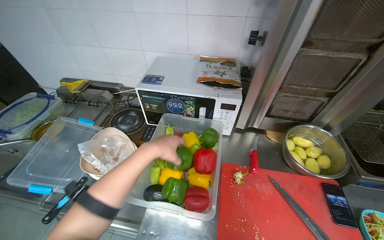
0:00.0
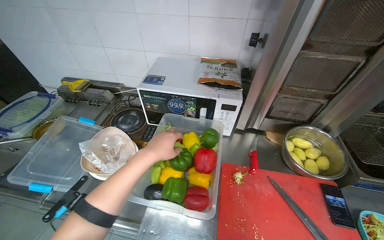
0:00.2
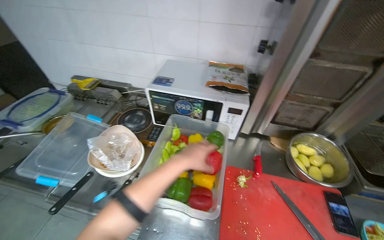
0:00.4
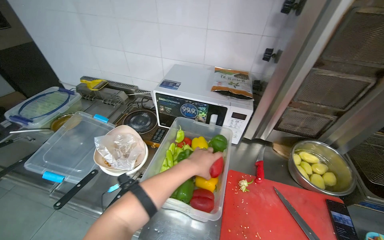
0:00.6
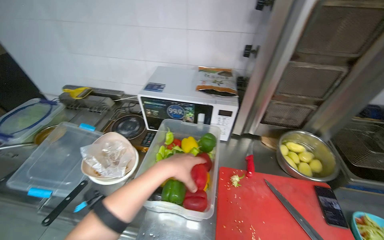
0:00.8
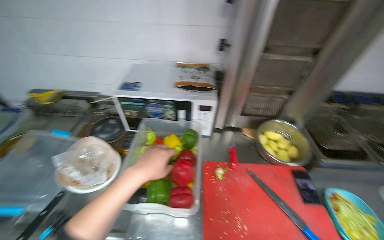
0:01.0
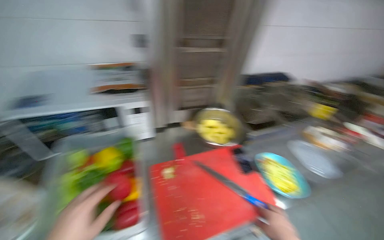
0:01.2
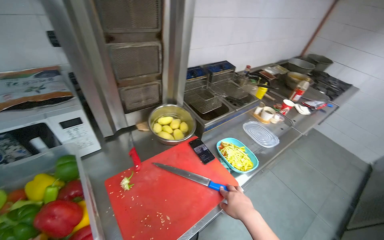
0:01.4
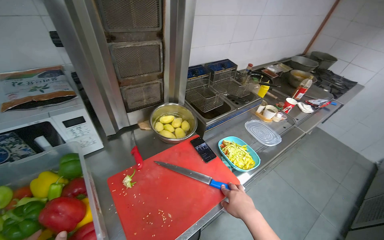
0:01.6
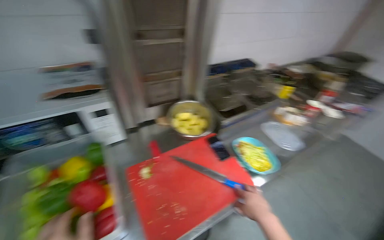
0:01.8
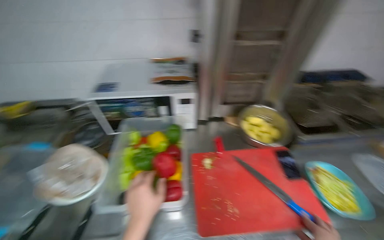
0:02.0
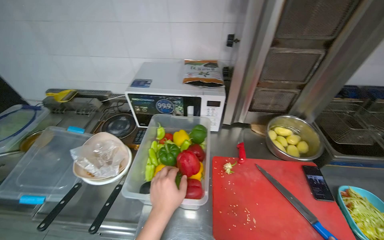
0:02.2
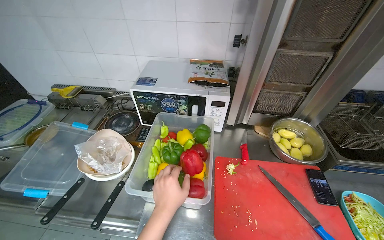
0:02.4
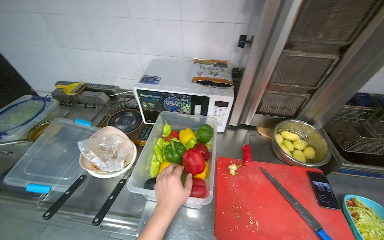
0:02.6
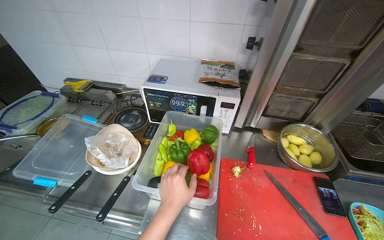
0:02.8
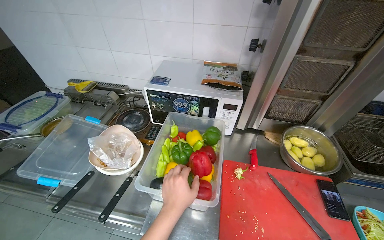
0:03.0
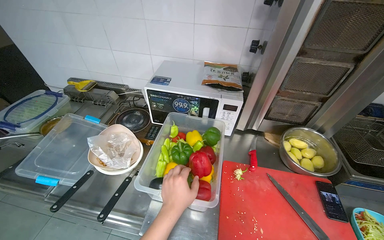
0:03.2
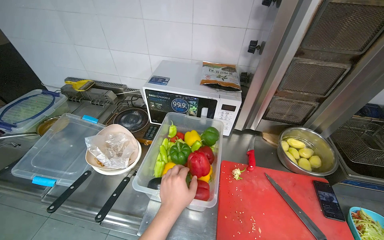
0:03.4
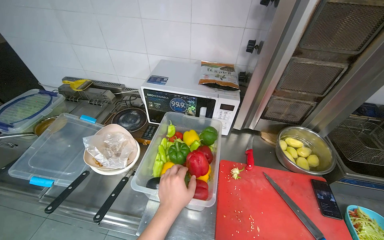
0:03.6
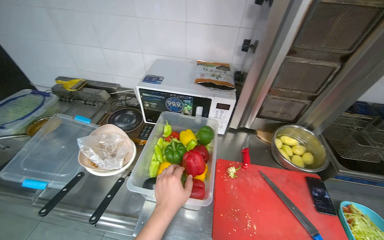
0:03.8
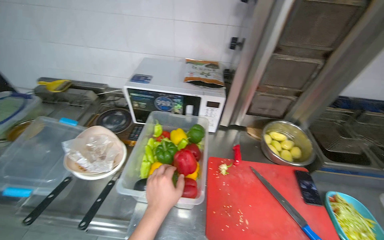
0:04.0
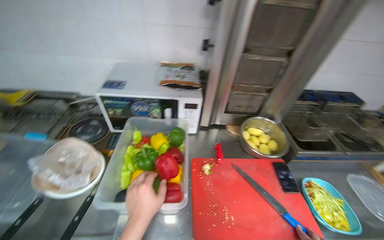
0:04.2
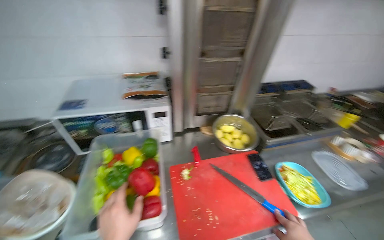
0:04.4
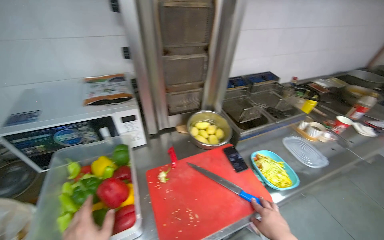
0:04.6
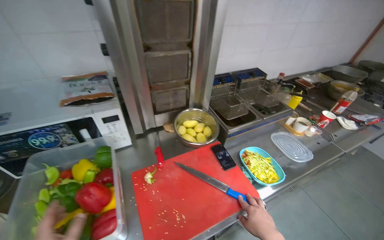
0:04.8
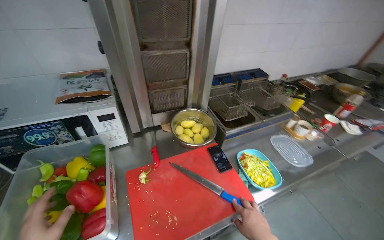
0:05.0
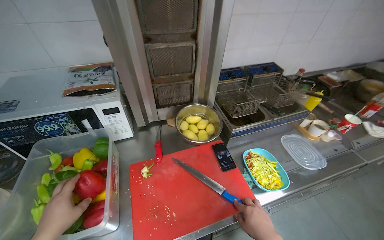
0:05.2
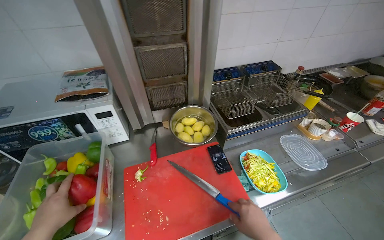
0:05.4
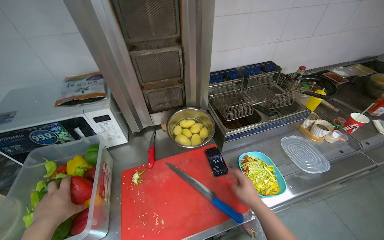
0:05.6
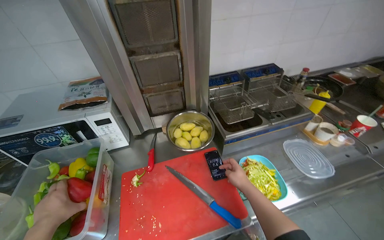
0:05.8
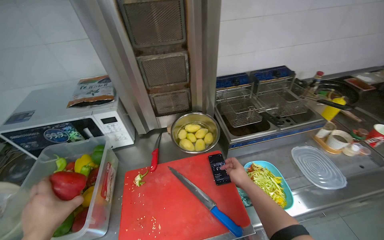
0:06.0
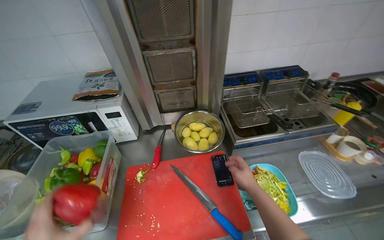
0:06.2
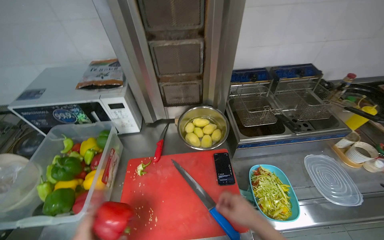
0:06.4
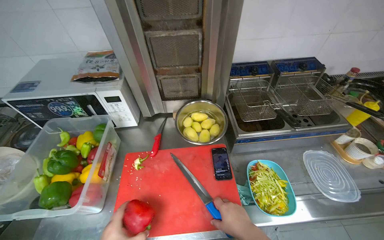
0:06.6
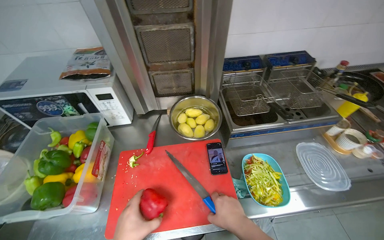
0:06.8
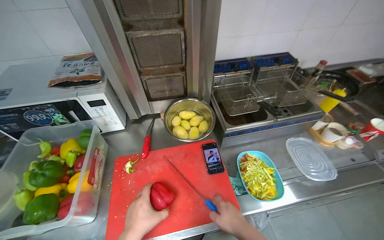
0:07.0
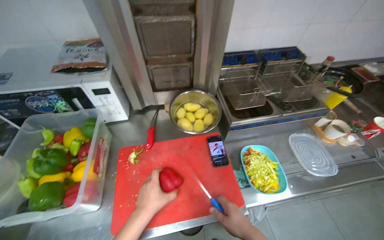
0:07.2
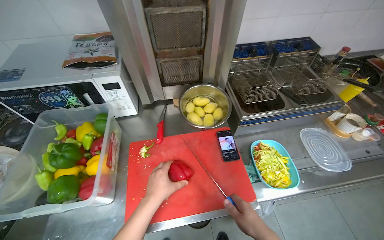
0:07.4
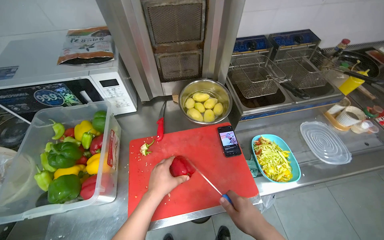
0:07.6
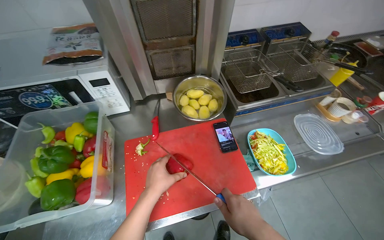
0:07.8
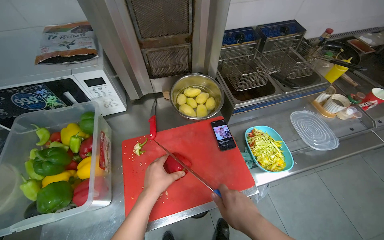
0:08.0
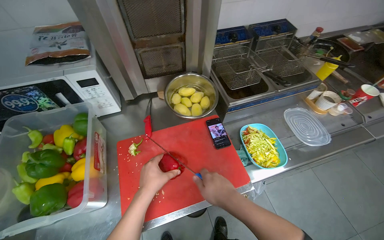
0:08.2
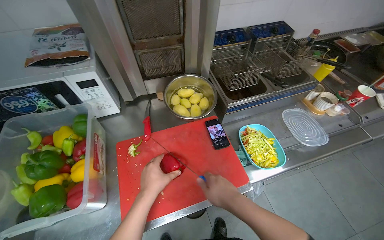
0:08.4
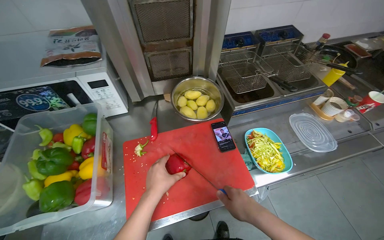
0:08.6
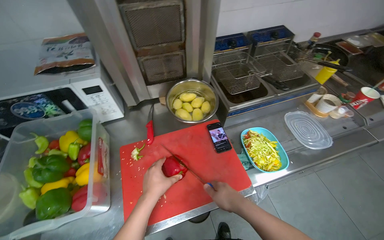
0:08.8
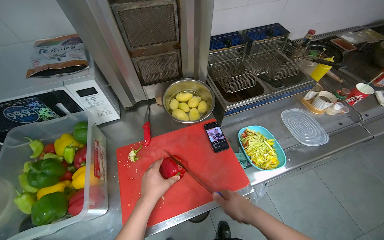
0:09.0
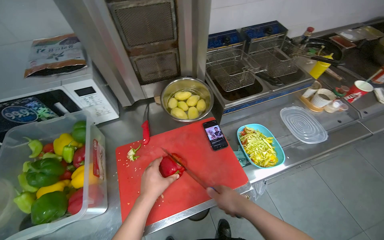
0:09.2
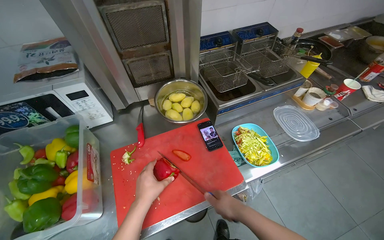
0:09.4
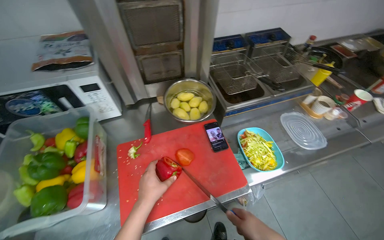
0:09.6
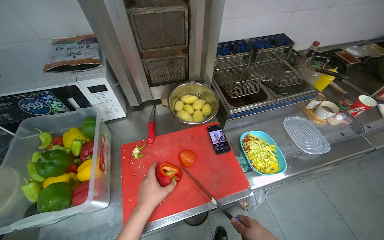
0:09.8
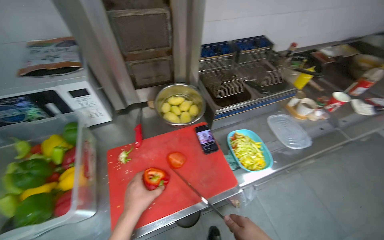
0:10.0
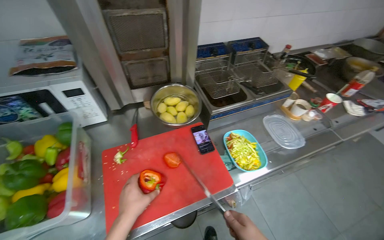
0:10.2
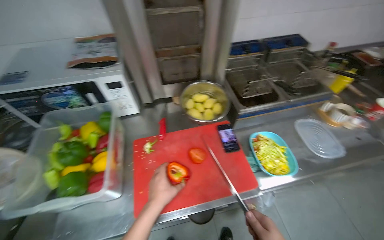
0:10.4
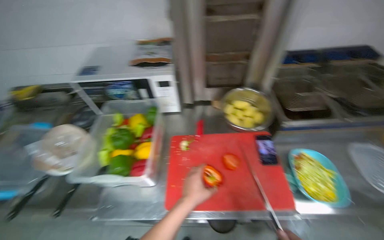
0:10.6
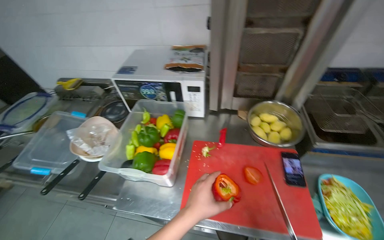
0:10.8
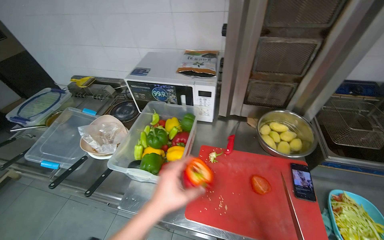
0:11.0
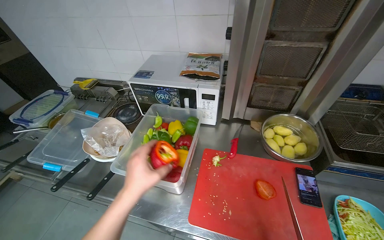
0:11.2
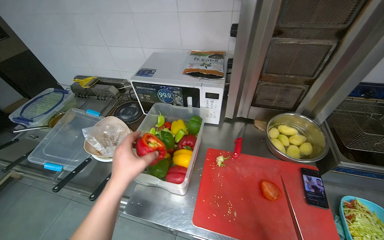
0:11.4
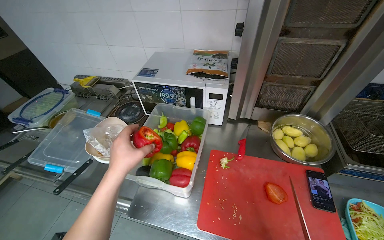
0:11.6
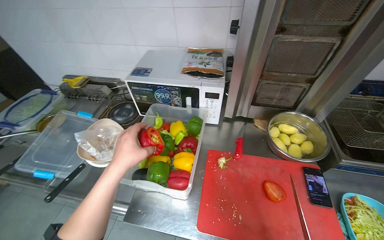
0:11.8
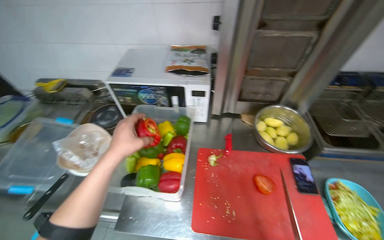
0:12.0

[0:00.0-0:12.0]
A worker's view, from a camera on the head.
Job: preparing food.
The whole recording: Cutting bell peppers. The worker cuts bell peppers into strips on a red cutting board and transfers them to a container.
0:00.0 to 0:01.6: The wearer's head swings roughly 45 degrees to the right.
0:01.6 to 0:03.0: The wearer's head swings roughly 45 degrees to the left.
0:03.0 to 0:04.4: The wearer's head swings roughly 25 degrees to the right.
0:06.0 to 0:07.6: The right hand is displaced nearer to the camera by some 15 cm.
0:07.6 to 0:09.0: The hands work in one place, with small movements.
0:10.4 to 0:12.0: The wearer's head swings about 20 degrees to the left.

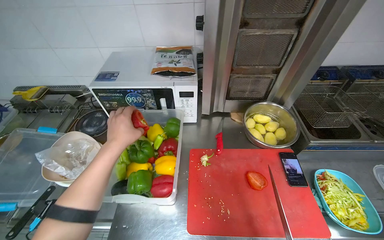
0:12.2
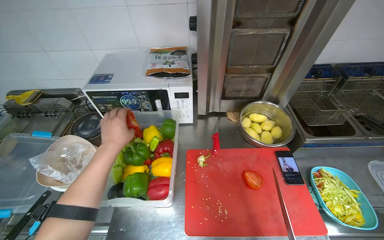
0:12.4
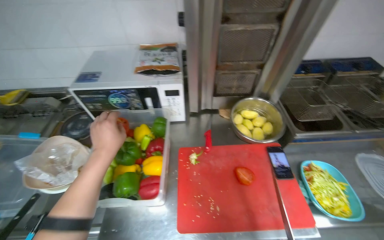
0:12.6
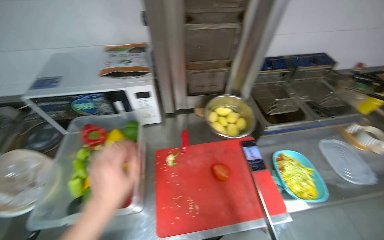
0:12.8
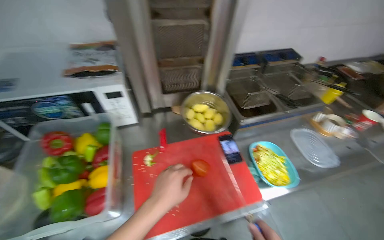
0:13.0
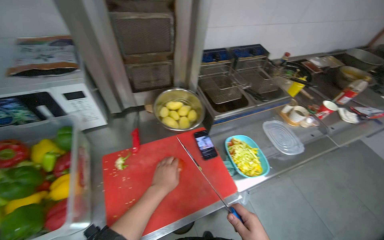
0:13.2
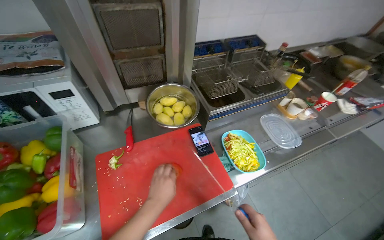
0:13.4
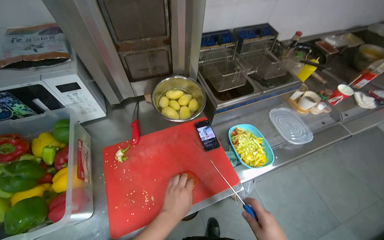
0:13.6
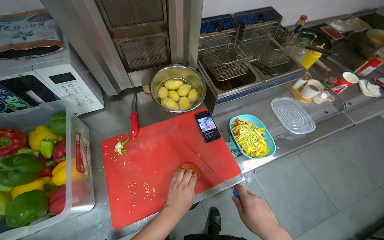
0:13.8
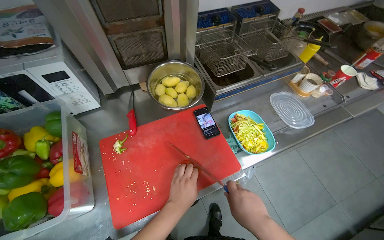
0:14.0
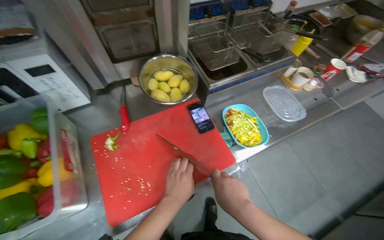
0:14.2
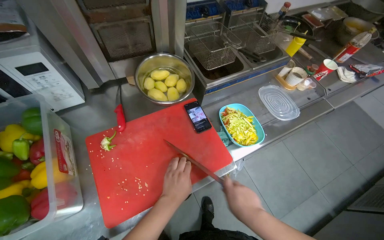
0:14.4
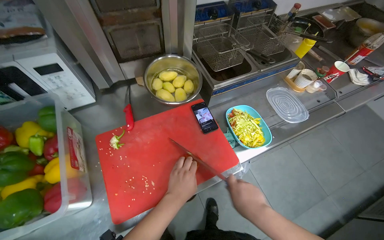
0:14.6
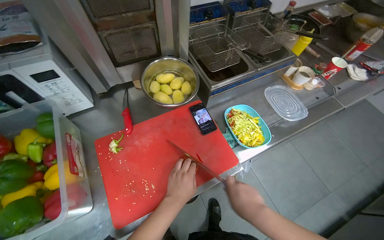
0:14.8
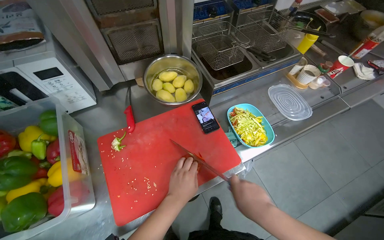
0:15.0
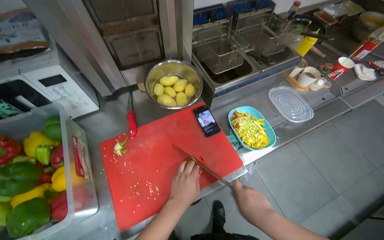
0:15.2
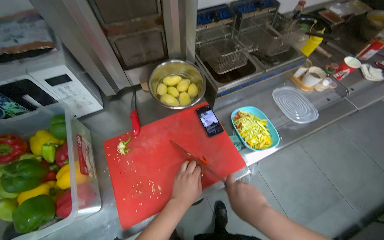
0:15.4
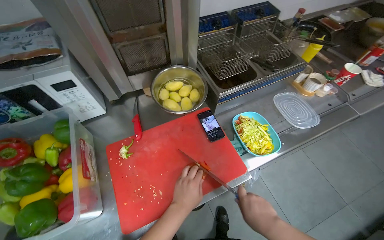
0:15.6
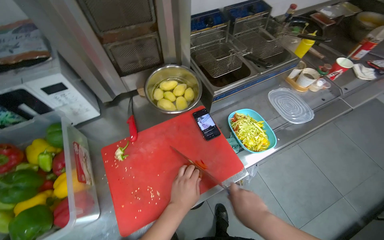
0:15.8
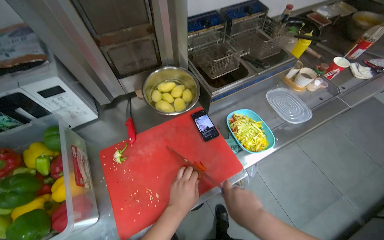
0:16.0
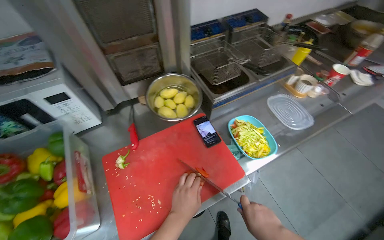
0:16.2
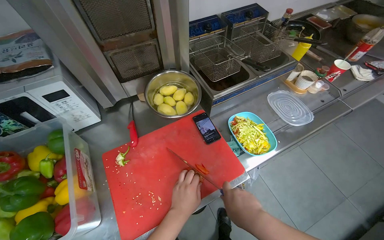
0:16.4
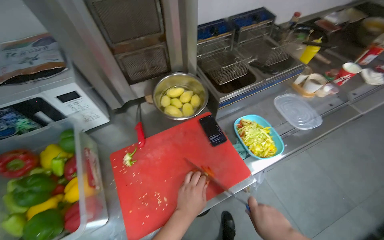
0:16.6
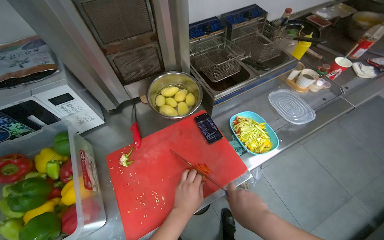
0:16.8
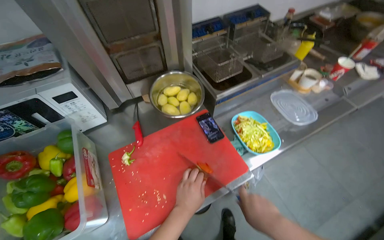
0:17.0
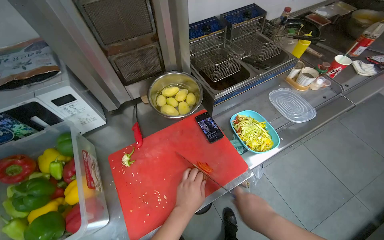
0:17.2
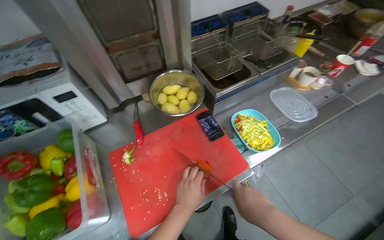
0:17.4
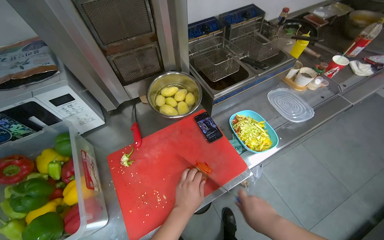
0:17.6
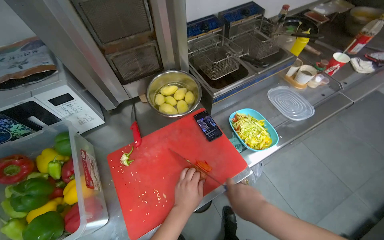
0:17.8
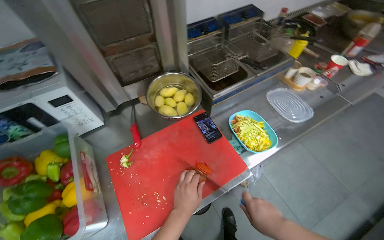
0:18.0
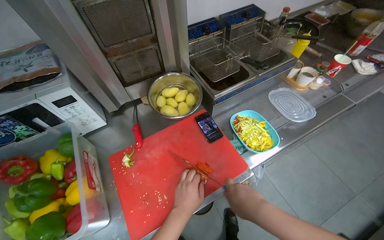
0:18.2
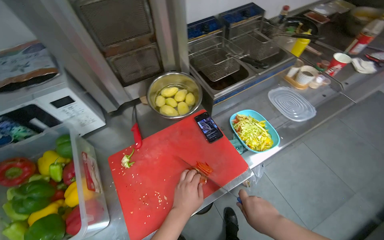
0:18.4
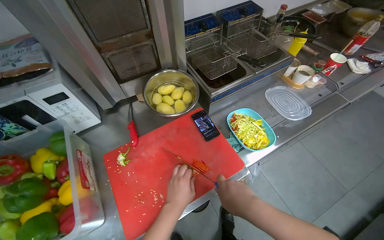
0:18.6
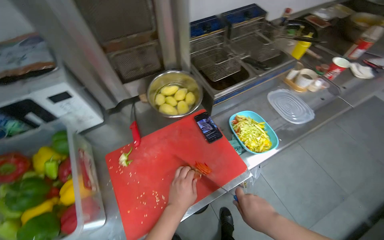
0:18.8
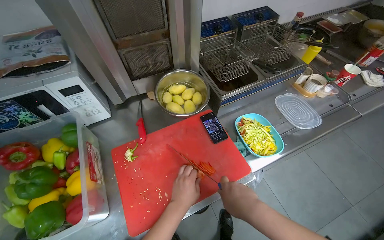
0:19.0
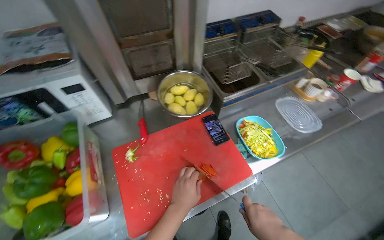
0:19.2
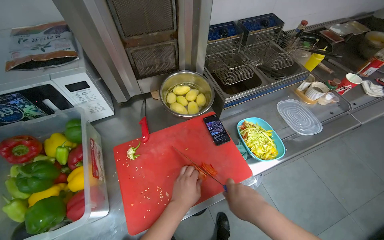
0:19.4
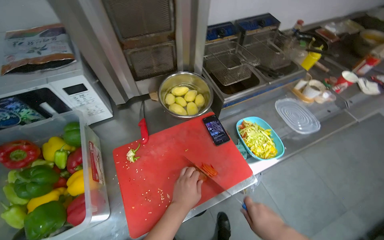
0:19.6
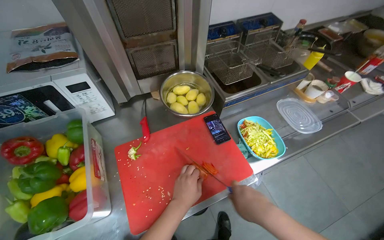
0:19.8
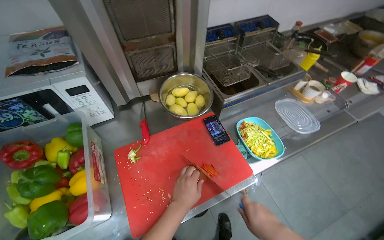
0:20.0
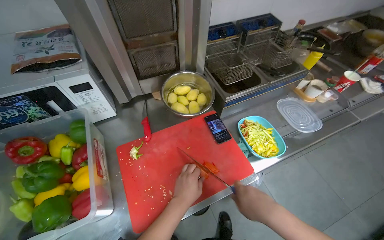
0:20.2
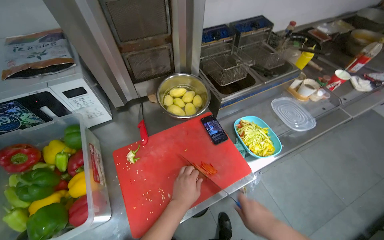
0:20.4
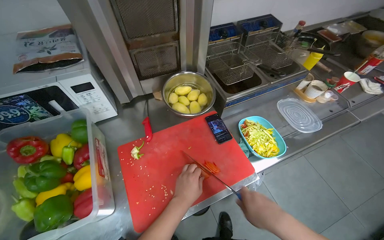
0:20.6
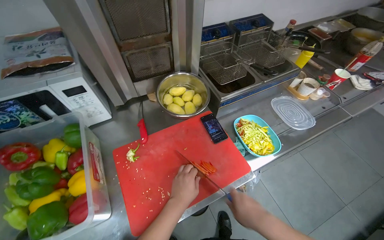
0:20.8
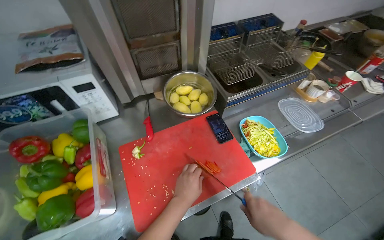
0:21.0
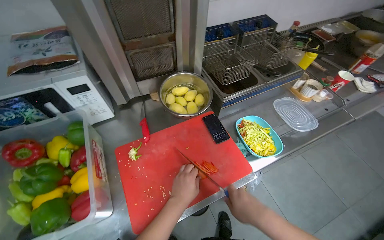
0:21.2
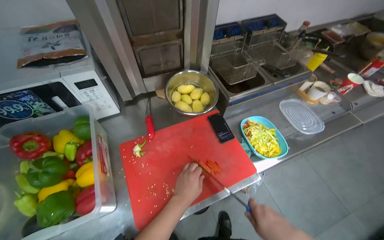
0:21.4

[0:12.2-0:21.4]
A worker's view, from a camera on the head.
Job: preparing food.
The whole recording: Cutting bell peppers. The worker cuts bell peppers into strips on a red cutting board and transfers them to a container.
0:12.2 to 0:13.8: The head rotates roughly 25 degrees to the right. The left hand shifts about 50 cm to the right and down the picture.
0:13.8 to 0:18.4: The hands work in one place, with small movements.
0:18.4 to 0:19.8: The hands work in one place, with small movements.
0:19.8 to 0:21.4: The right hand swings up and down the picture, about 5 cm each way, with 2 reversals.
